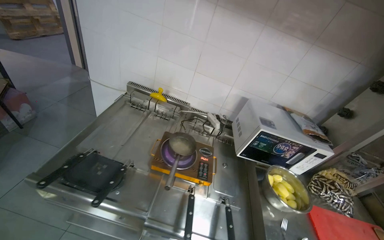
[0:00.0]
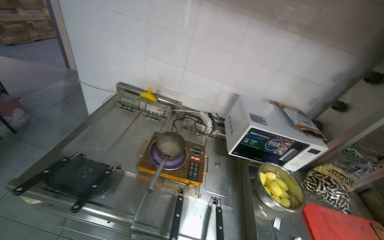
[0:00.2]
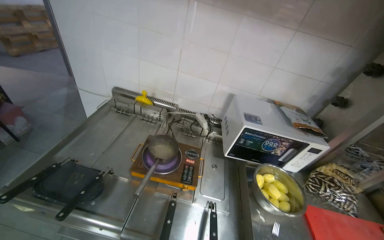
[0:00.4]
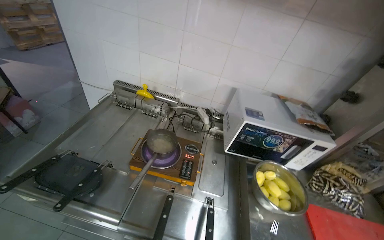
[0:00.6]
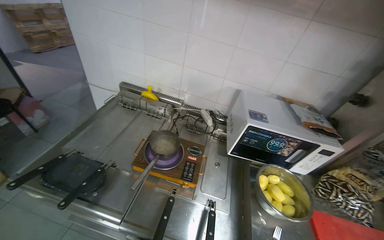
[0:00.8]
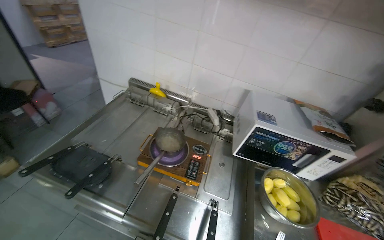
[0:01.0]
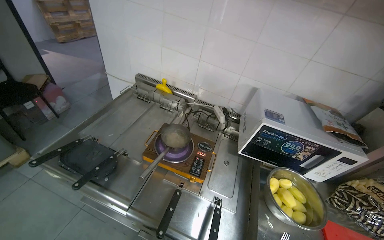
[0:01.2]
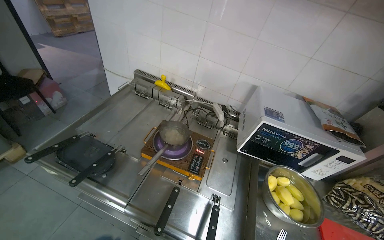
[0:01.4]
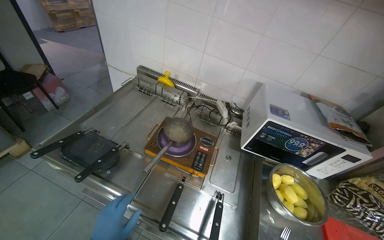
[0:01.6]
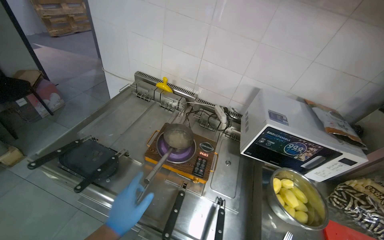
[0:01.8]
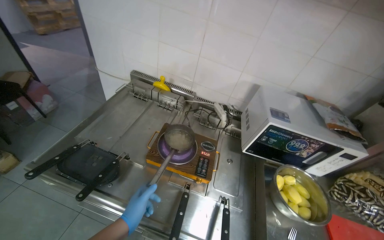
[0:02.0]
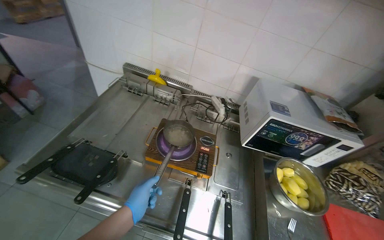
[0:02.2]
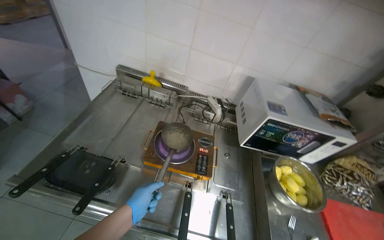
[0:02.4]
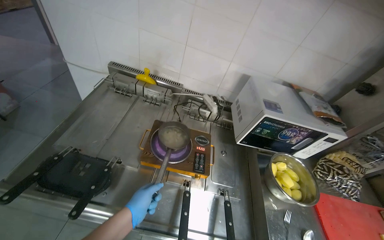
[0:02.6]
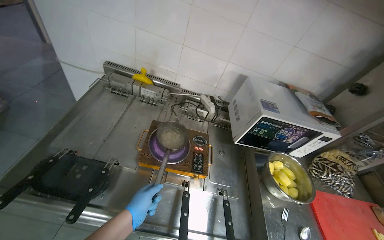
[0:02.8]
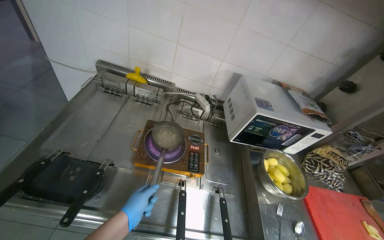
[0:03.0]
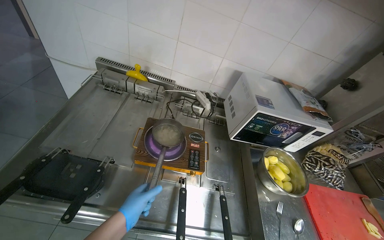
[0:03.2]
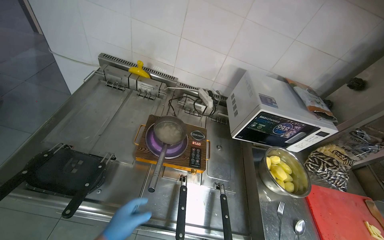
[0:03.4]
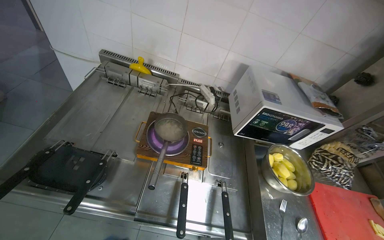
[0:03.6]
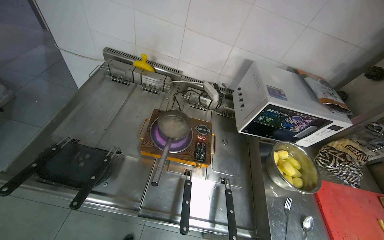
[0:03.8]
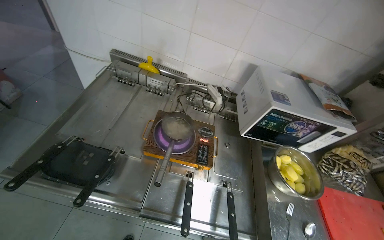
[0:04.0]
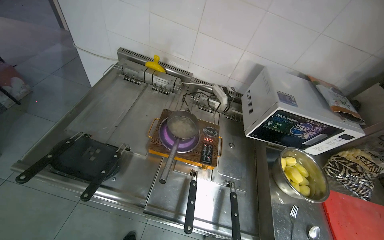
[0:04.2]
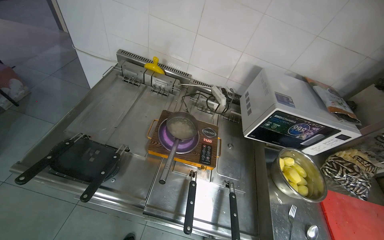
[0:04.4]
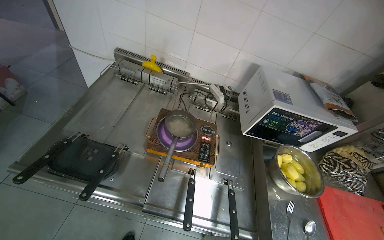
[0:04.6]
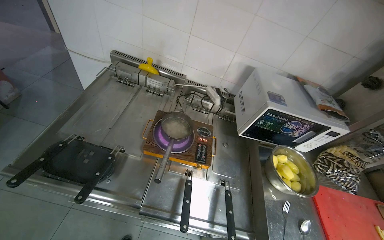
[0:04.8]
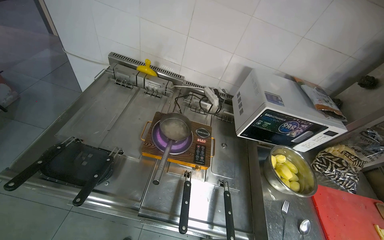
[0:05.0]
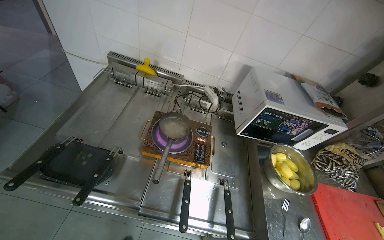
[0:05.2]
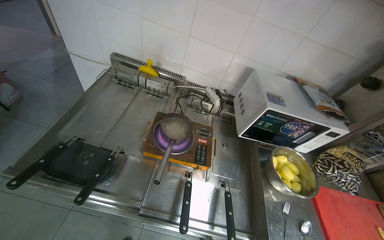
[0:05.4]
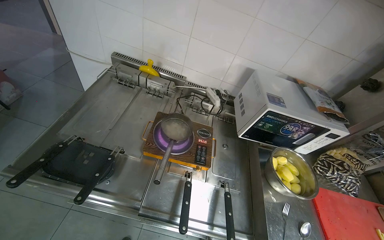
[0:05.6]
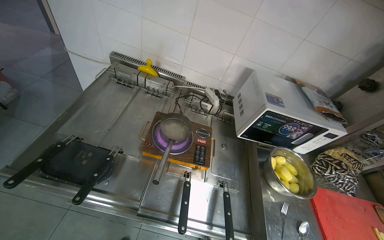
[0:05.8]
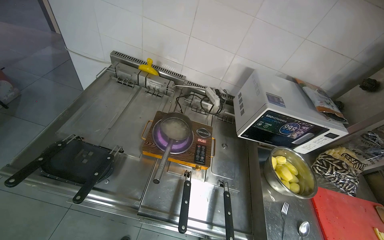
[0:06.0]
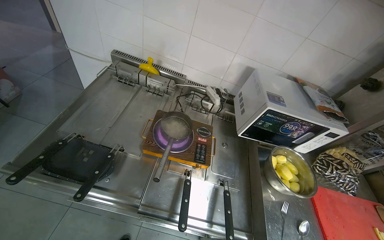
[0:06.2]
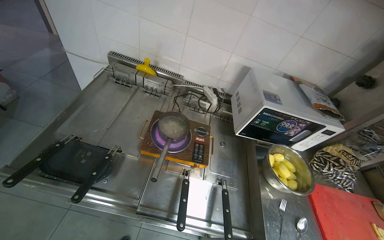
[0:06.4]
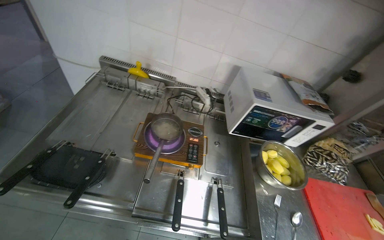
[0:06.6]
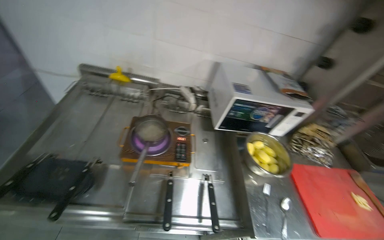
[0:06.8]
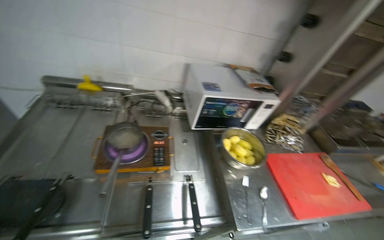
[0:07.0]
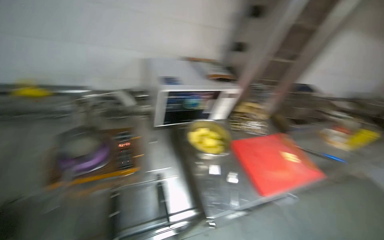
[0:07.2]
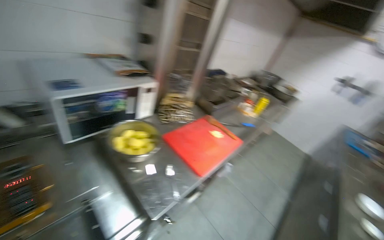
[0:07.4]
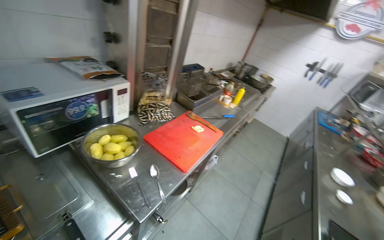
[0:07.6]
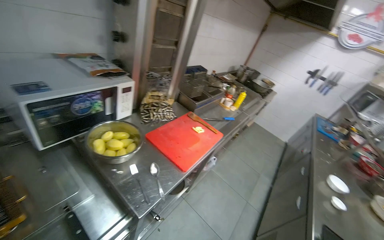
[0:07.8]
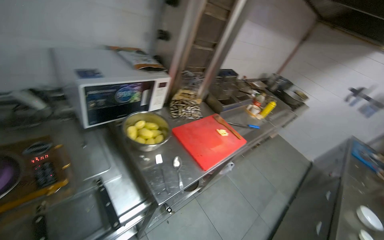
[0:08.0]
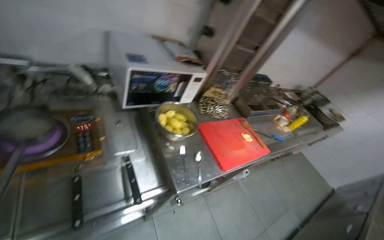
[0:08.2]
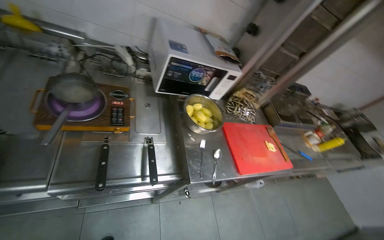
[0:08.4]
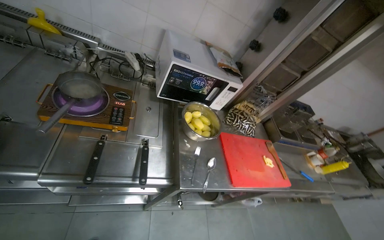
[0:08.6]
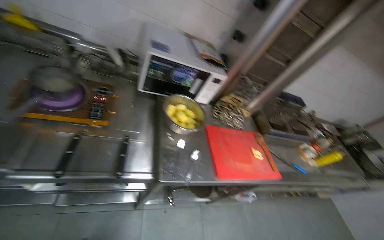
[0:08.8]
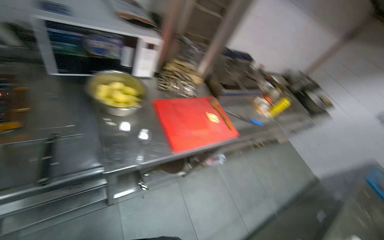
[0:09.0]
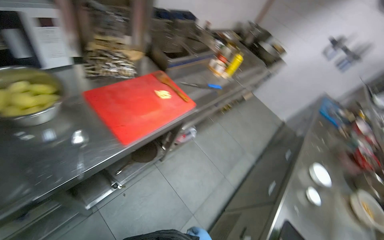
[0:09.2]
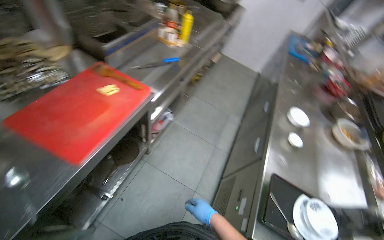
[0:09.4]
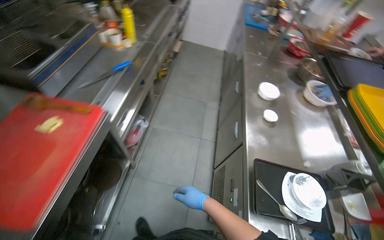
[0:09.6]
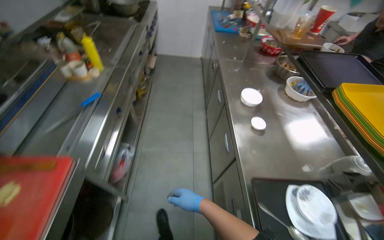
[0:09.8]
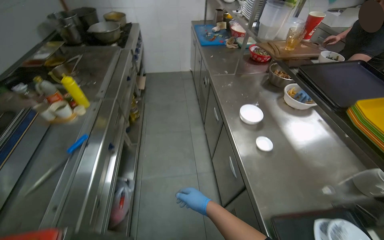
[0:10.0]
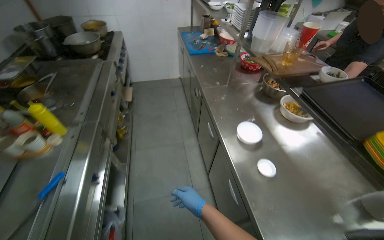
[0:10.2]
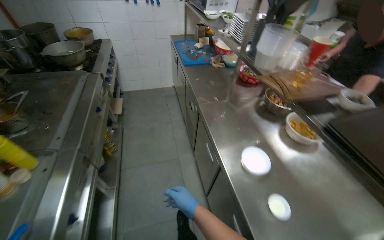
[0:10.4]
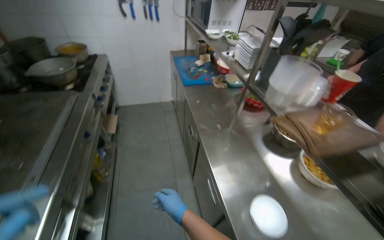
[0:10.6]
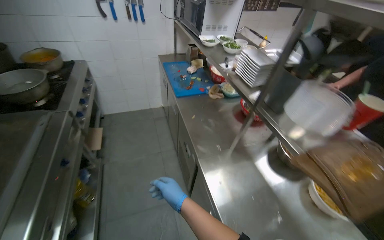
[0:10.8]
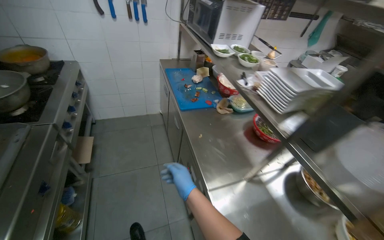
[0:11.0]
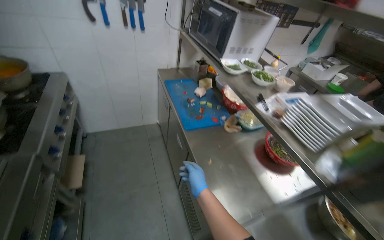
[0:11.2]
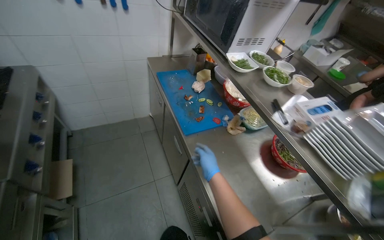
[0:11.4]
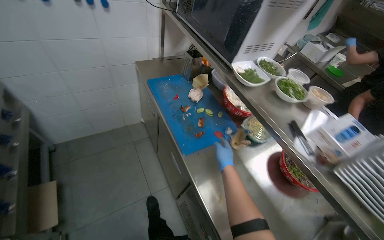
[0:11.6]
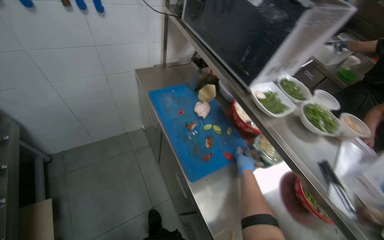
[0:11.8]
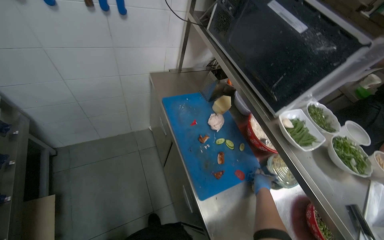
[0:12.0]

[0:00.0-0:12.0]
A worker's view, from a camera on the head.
Job: cooking food.
The whole recording: Stirring contents in pot. The worker stirs the contents in a small pot on the stove.
0:06.0 to 0:07.6: The head rotates approximately 60 degrees to the right.
0:07.6 to 0:09.0: The wearer's head swings some 30 degrees to the left.
0:09.0 to 0:10.4: The camera is carried approximately 1 m. The head turns to the right by roughly 80 degrees. The view tilts roughly 15 degrees downward.
0:10.4 to 0:12.0: The head travels roughly 1.5 m.

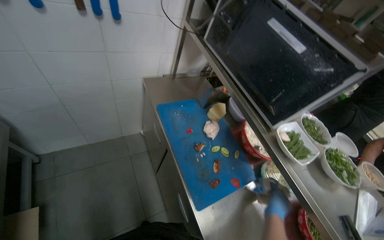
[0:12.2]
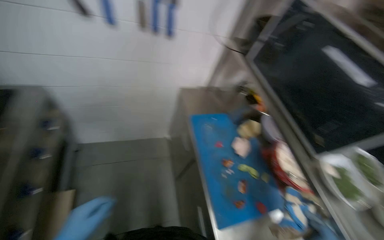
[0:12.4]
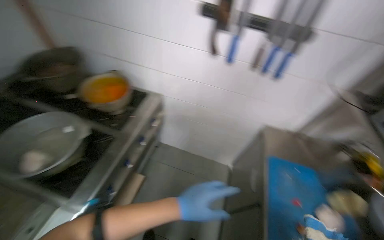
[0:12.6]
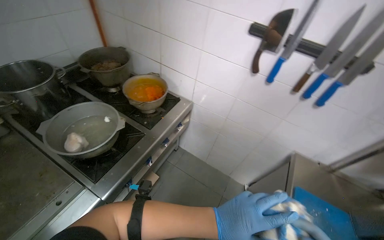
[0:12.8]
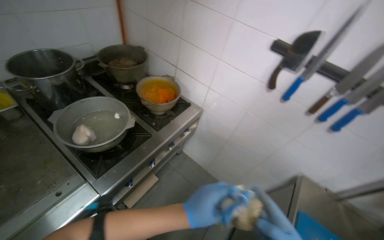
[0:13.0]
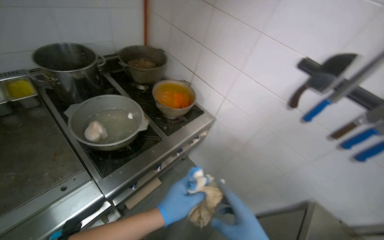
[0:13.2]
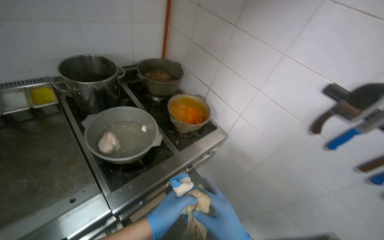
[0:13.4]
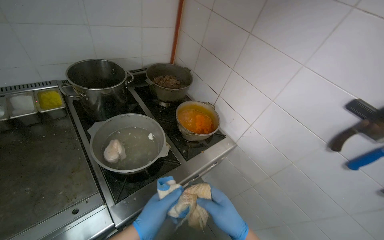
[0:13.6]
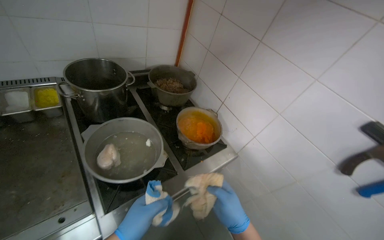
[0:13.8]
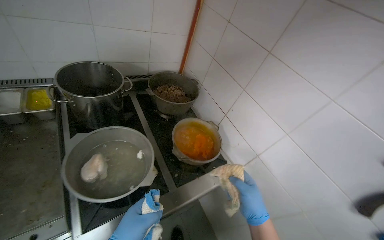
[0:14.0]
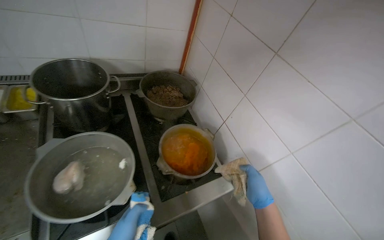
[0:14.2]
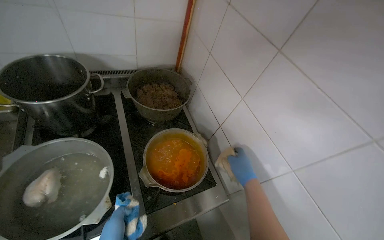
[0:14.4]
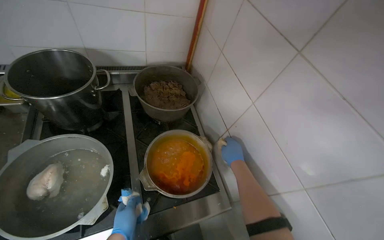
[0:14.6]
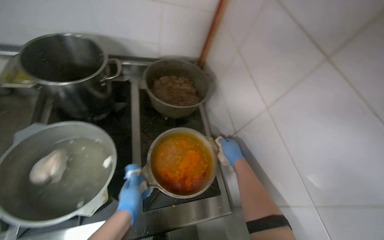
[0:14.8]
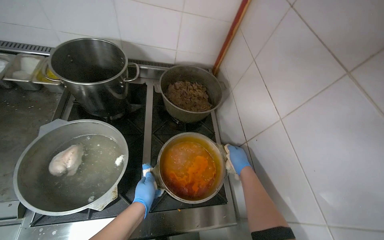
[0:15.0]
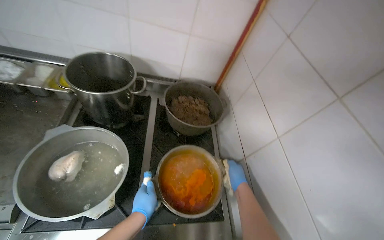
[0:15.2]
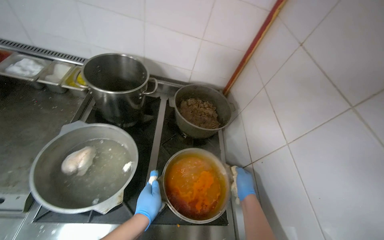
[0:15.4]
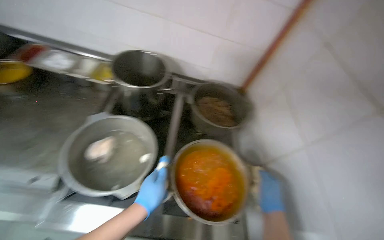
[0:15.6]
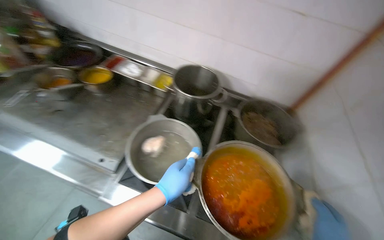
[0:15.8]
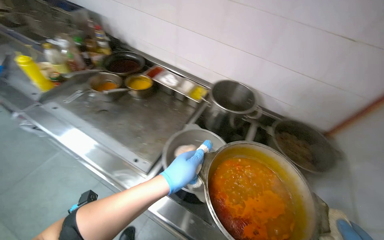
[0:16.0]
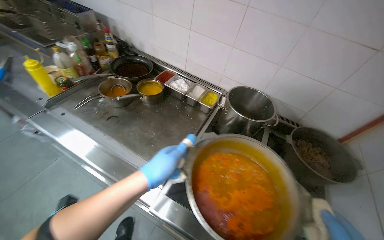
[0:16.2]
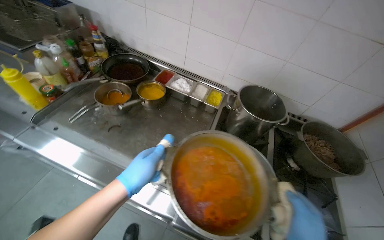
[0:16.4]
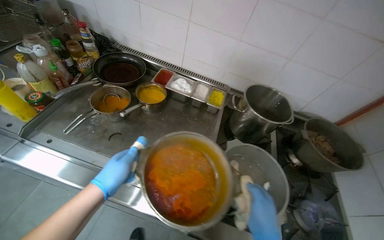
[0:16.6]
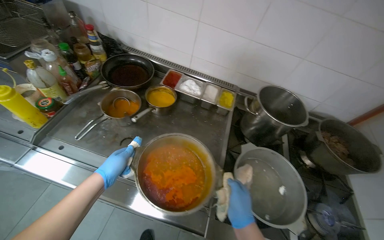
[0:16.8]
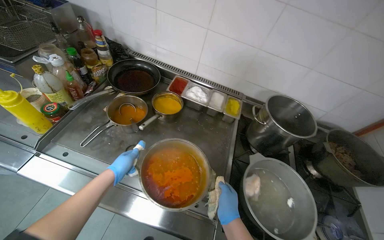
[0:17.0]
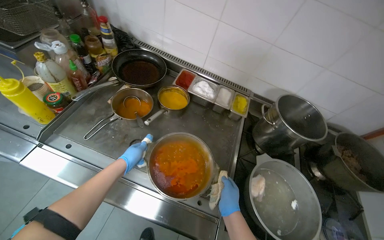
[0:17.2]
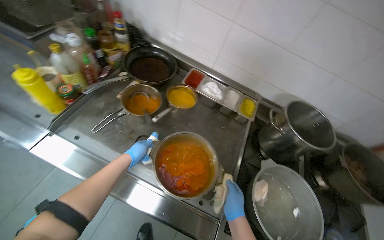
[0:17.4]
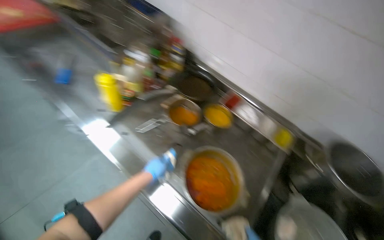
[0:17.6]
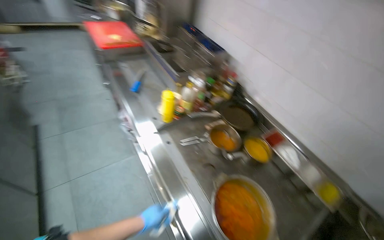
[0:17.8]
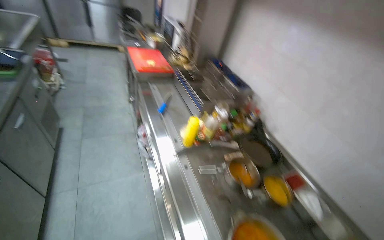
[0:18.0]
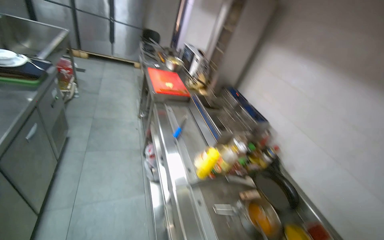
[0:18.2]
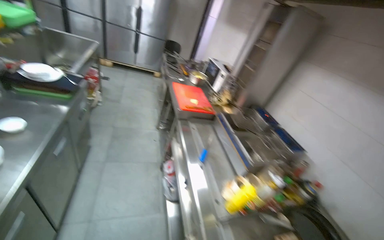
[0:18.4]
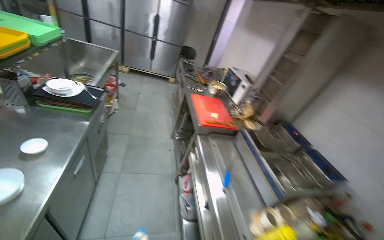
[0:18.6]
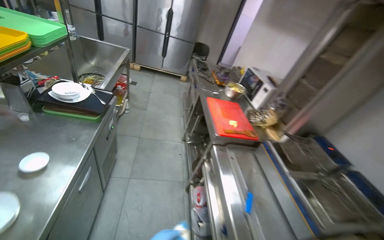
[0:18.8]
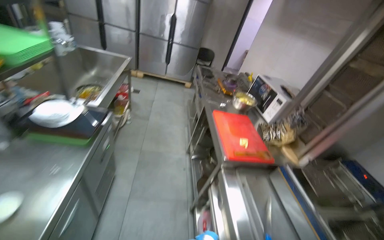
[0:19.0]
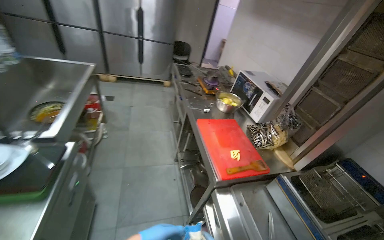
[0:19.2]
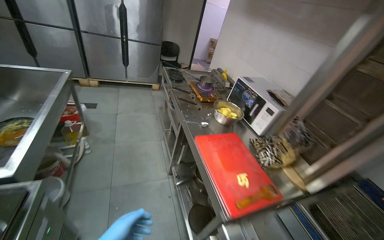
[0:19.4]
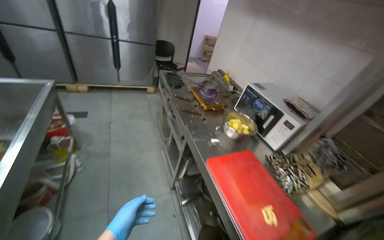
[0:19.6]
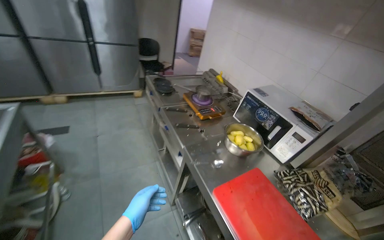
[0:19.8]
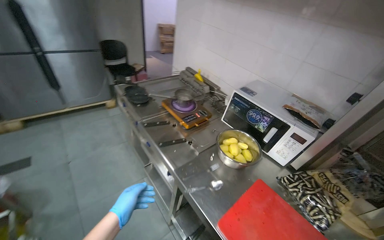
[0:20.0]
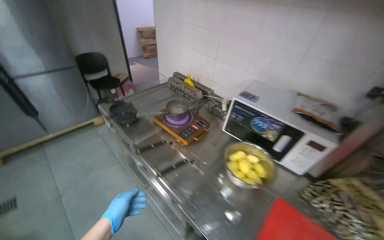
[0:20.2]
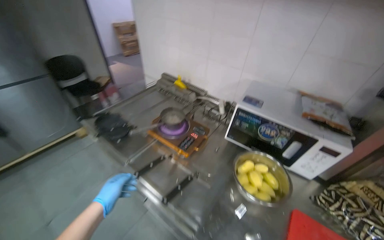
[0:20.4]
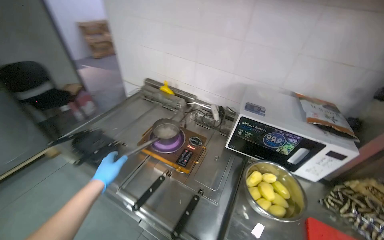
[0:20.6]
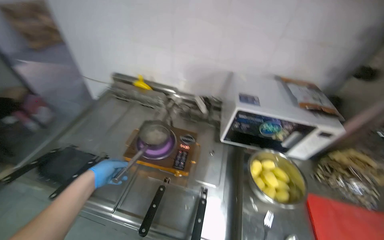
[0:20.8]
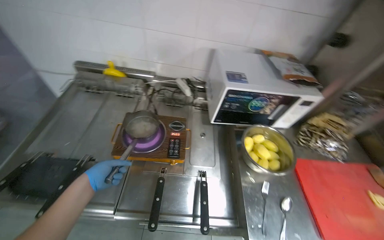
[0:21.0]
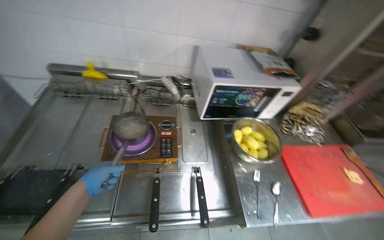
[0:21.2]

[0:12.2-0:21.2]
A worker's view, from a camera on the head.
Job: cooking food.
The whole recording: Stirring contents in pot. The worker stirs the contents in a small pot on the stove.
0:12.2 to 0:13.8: The wearer moves approximately 40 cm. The head rotates some 80 degrees to the left. The view tips upward by some 25 degrees.
0:13.8 to 0:15.2: The wearer looks roughly 30 degrees further to the left. The right hand goes approximately 50 cm farther from the camera and up the picture.
0:15.2 to 0:16.6: The wearer moves roughly 60 cm. The wearer's head swings about 20 degrees to the left.
0:16.6 to 0:18.2: The camera is carried about 40 cm. The head turns to the left by some 55 degrees. The wearer looks about 30 degrees further upward.
0:18.2 to 0:19.8: The camera is carried roughly 1.5 m.
0:19.8 to 0:21.2: The head travels about 90 cm. The wearer's head swings some 65 degrees to the right. The wearer looks approximately 20 degrees further downward.
